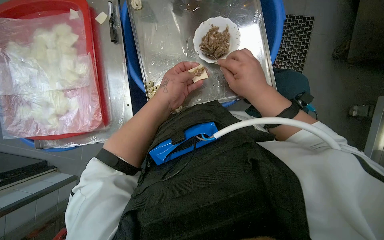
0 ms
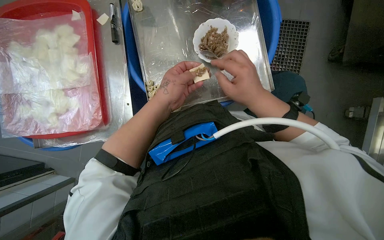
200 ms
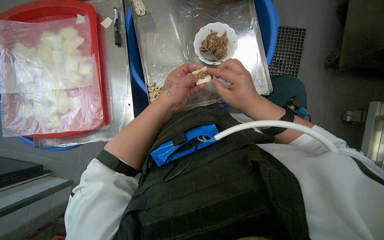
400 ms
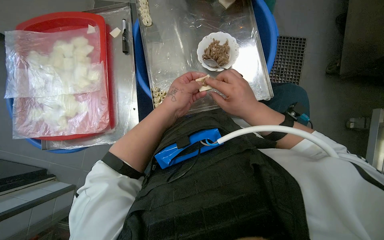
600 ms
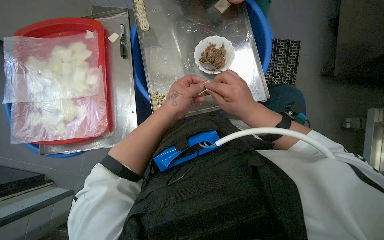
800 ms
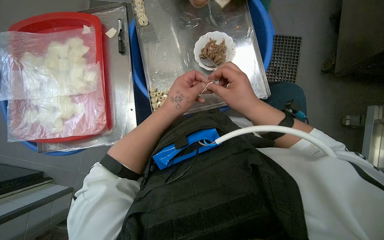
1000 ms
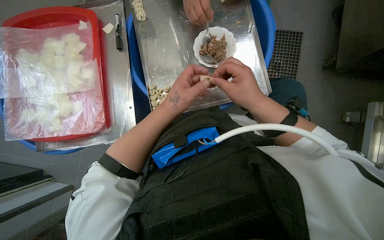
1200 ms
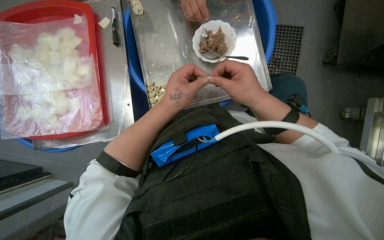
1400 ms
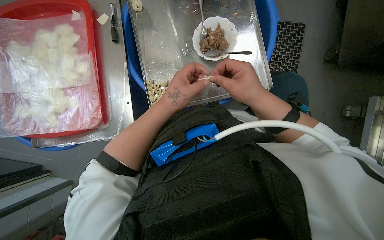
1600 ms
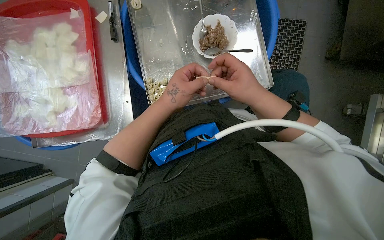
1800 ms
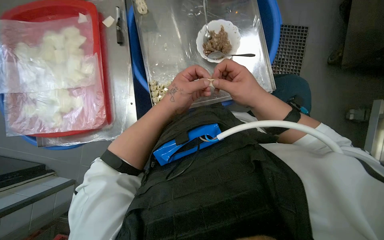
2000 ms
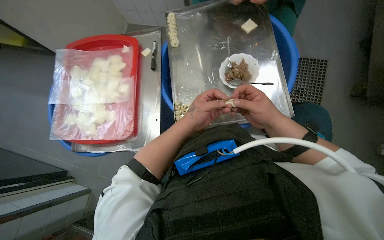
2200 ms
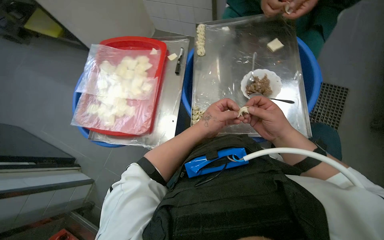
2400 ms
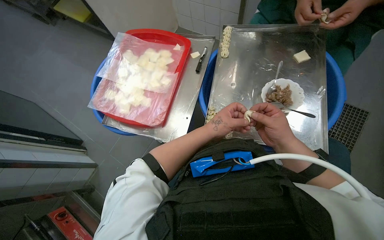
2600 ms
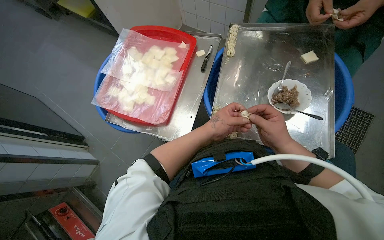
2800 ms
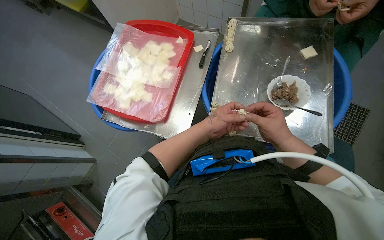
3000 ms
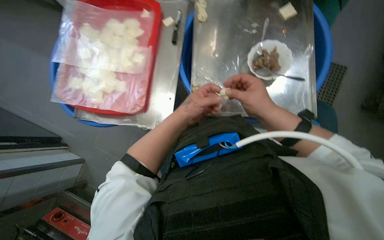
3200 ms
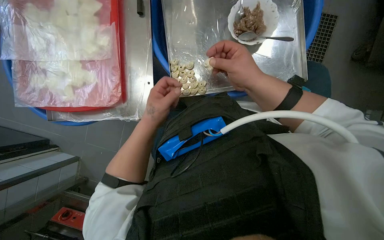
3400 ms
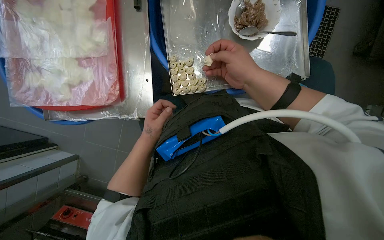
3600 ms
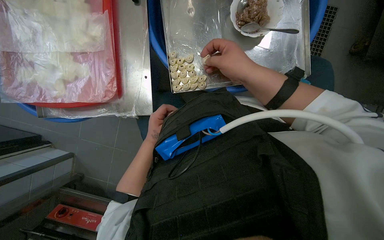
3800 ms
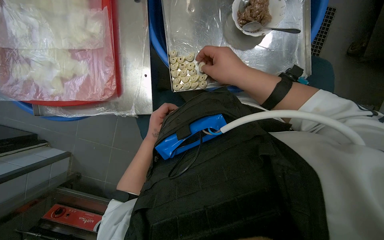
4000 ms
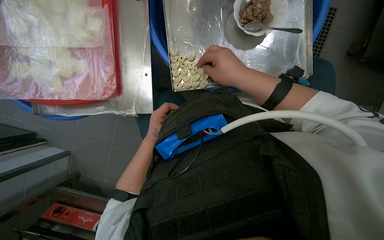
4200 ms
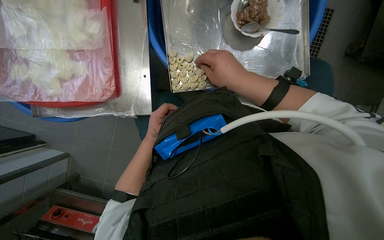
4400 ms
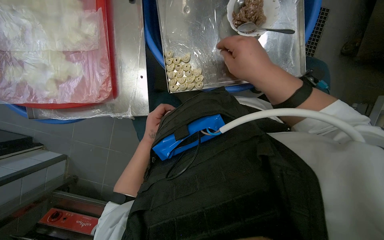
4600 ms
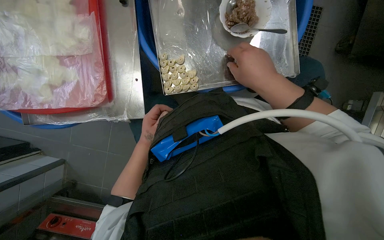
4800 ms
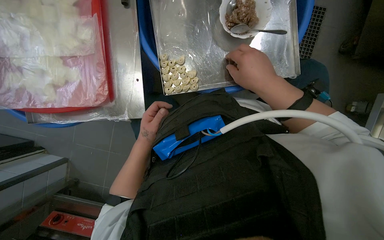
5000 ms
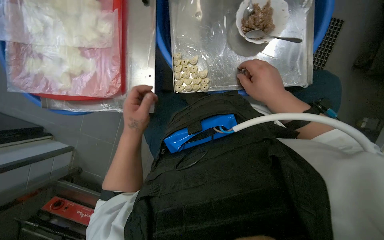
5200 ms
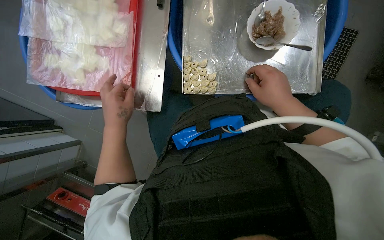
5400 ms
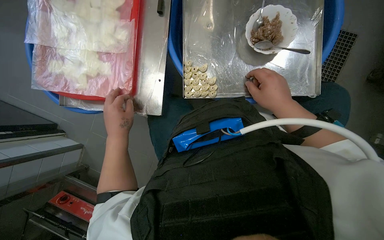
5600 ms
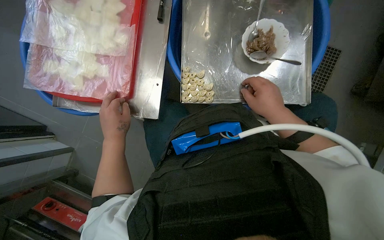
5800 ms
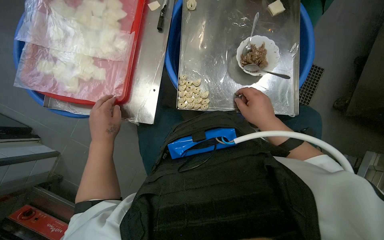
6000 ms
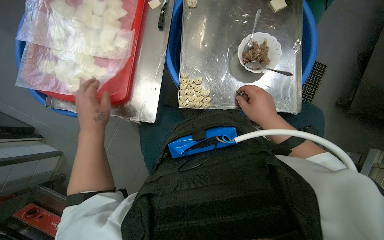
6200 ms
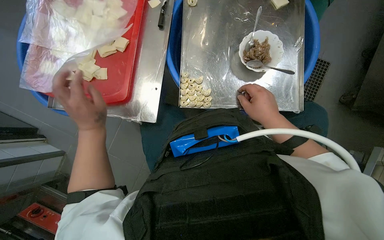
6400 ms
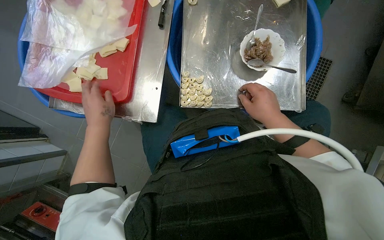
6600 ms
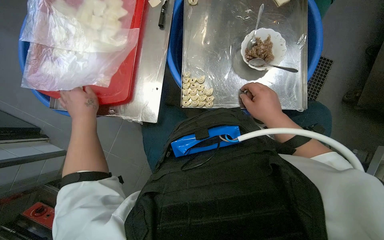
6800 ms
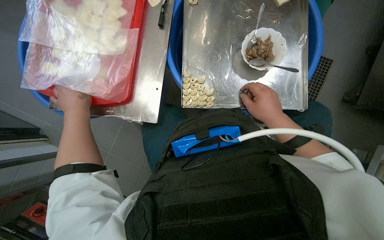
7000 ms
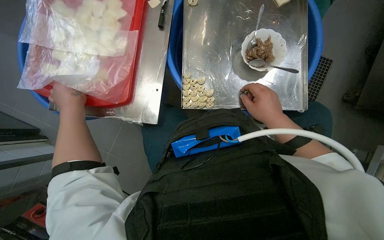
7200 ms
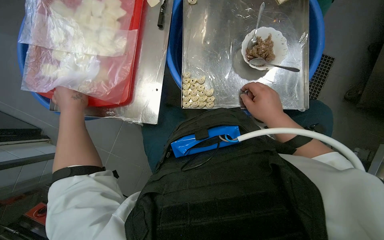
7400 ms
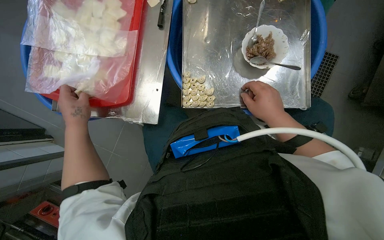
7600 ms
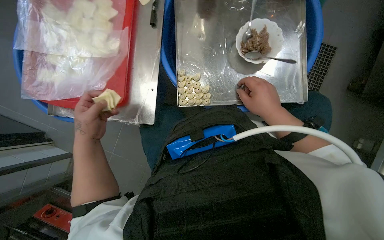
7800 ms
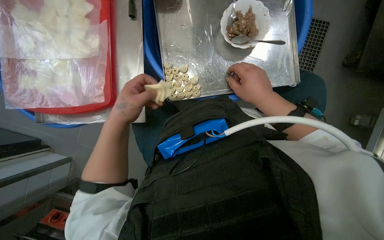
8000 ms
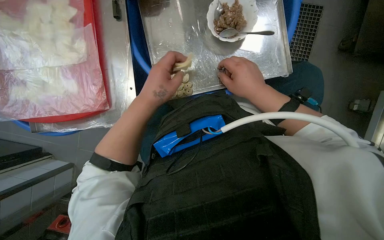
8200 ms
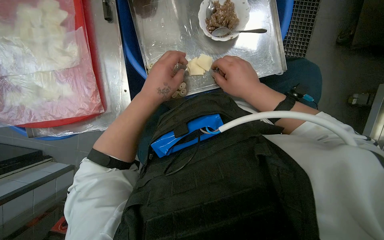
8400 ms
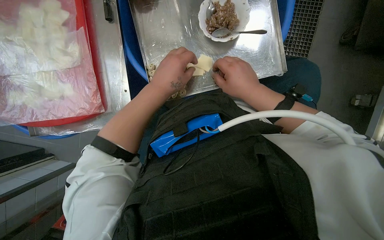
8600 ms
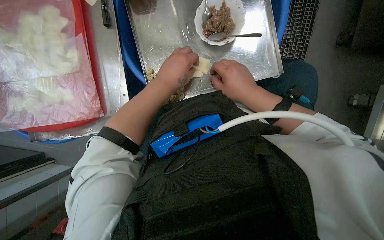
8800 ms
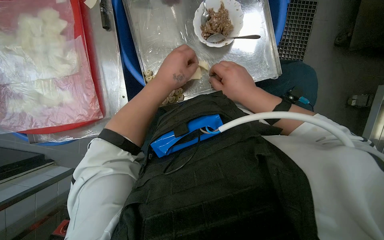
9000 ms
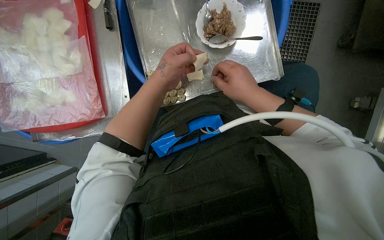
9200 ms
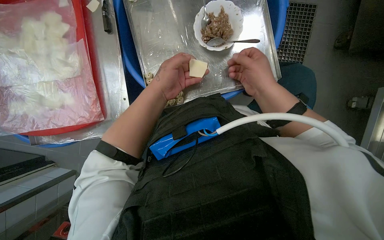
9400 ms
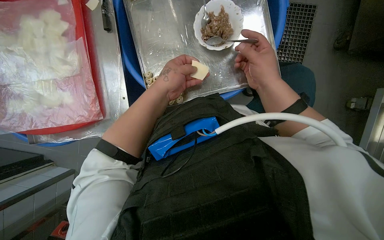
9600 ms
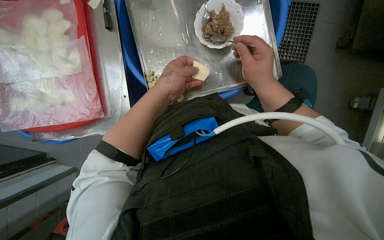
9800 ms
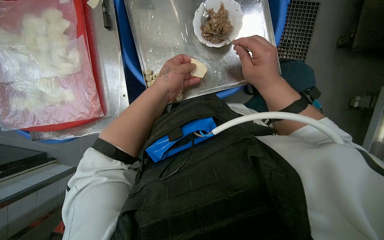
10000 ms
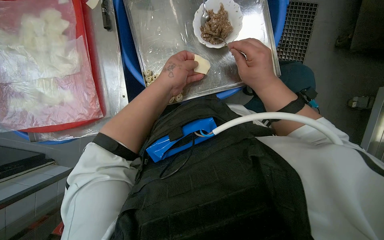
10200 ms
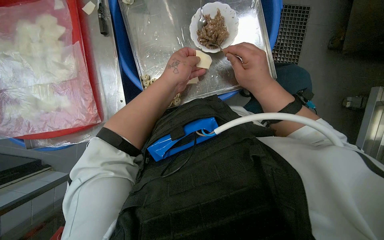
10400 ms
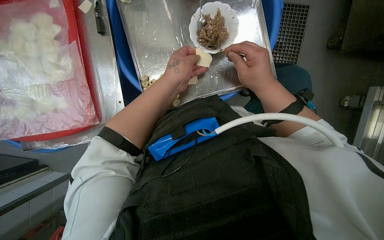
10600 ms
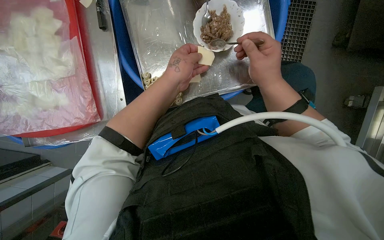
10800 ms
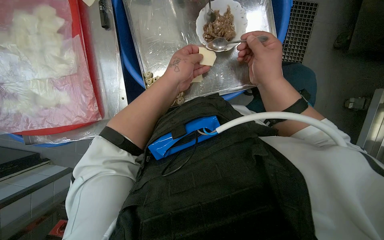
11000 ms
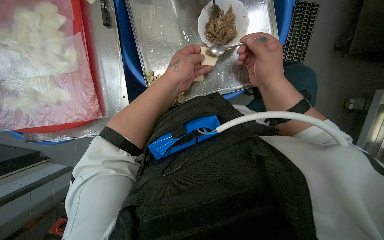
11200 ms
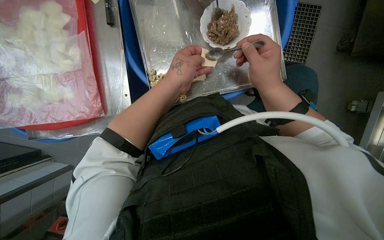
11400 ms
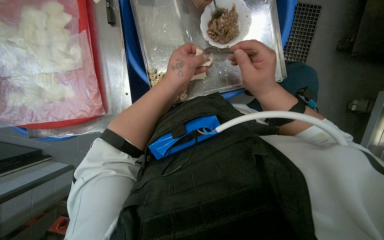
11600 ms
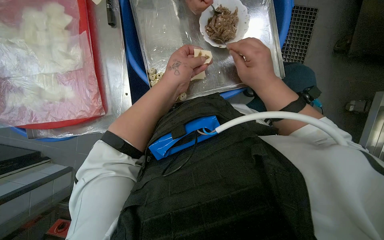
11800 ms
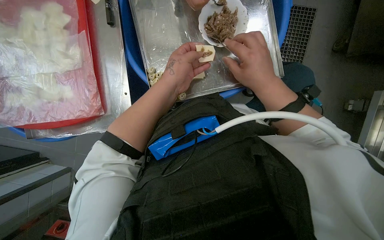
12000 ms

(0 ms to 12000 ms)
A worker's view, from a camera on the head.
Job: preparing food.
The whole recording: Making dumplings with meat filling. The worker picks up dough, fills it with meat, folds it, and places the finished dumpling on a tray.
0 ms - 1600 ms: The hands work in one place, with small movements.
1600 ms - 3000 ms: The head turns to the left by roughly 25 degrees.
3000 ms - 4400 ms: The wearer looks approximately 20 degrees further downward.
4400 ms - 6000 ms: The right hand heads to the right, covering about 10 cm; the left hand heads nearer to the camera and to the left, covering roughly 20 cm.
6000 ms - 7600 ms: The left hand goes approximately 10 cm to the left.
7600 ms - 9000 ms: The left hand is displaced to the right and up the picture by about 35 cm.
9000 ms - 12000 ms: The hands work in one place, with small movements.

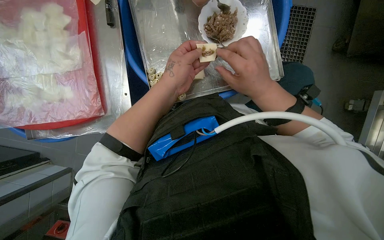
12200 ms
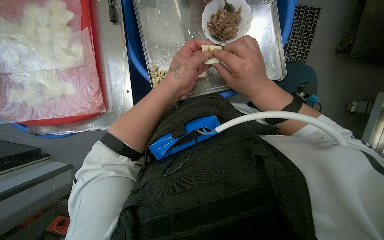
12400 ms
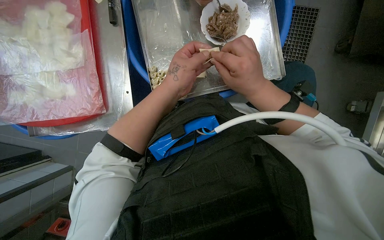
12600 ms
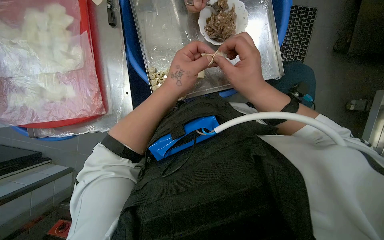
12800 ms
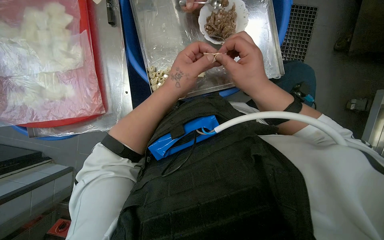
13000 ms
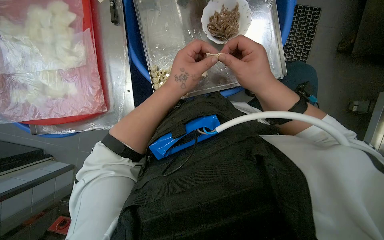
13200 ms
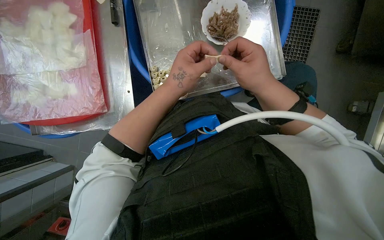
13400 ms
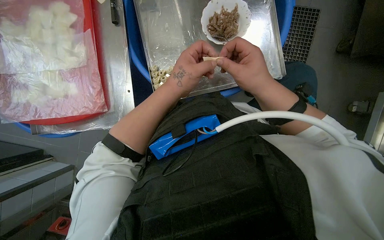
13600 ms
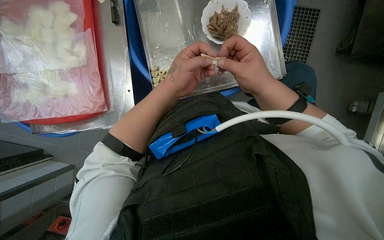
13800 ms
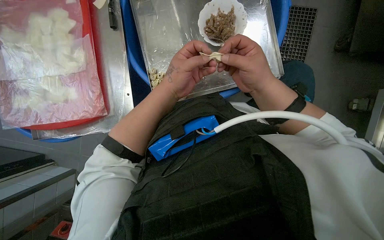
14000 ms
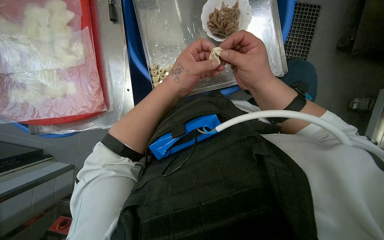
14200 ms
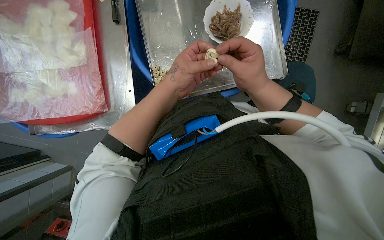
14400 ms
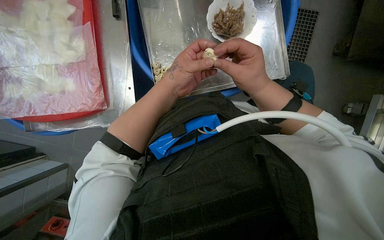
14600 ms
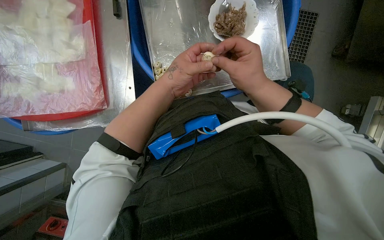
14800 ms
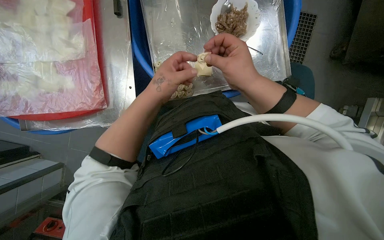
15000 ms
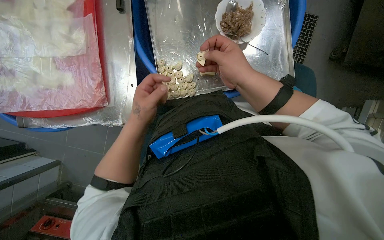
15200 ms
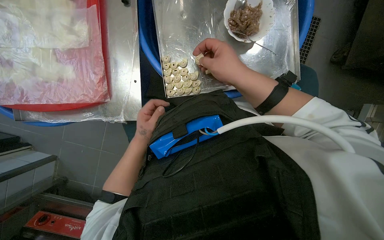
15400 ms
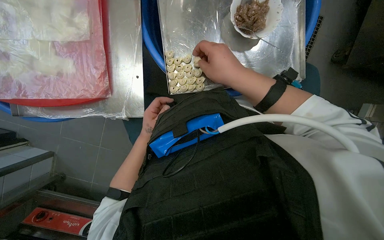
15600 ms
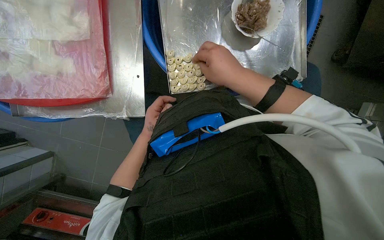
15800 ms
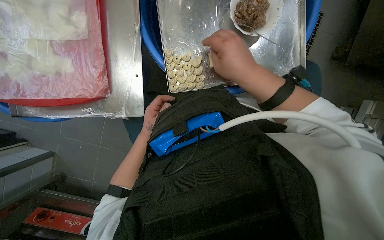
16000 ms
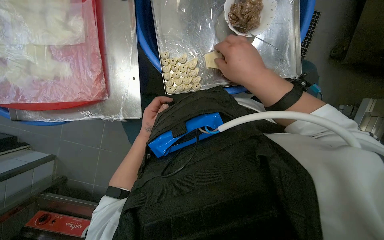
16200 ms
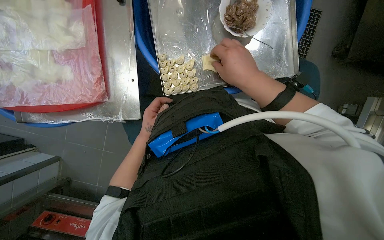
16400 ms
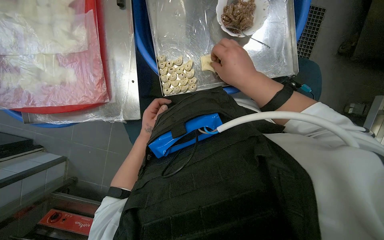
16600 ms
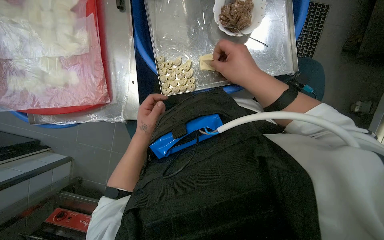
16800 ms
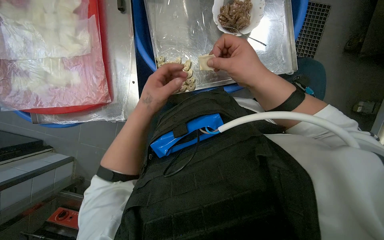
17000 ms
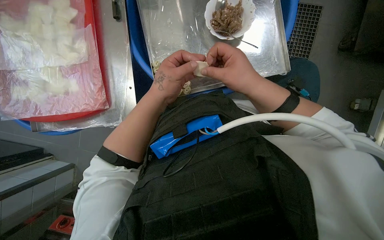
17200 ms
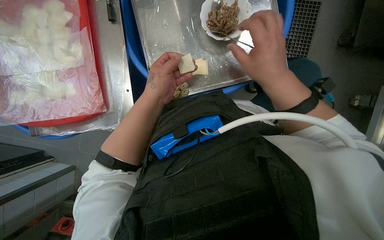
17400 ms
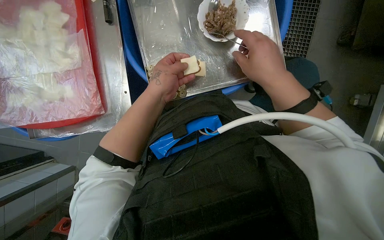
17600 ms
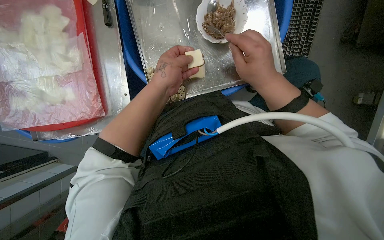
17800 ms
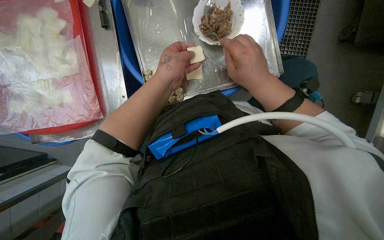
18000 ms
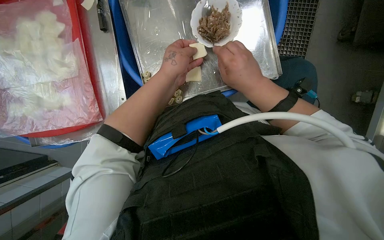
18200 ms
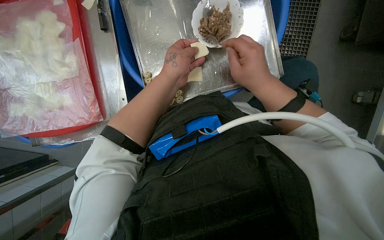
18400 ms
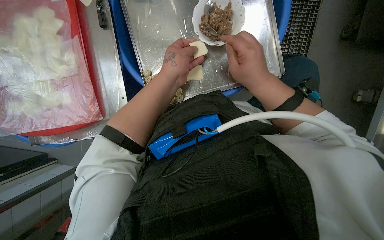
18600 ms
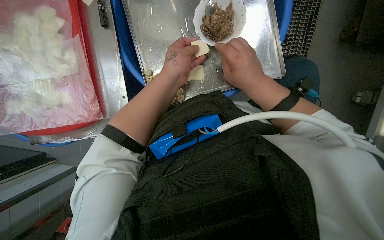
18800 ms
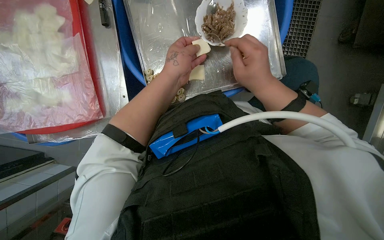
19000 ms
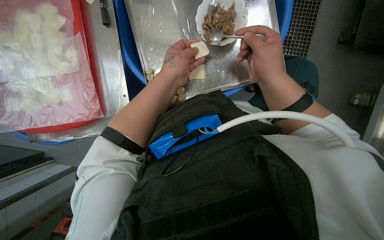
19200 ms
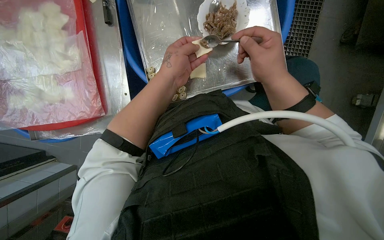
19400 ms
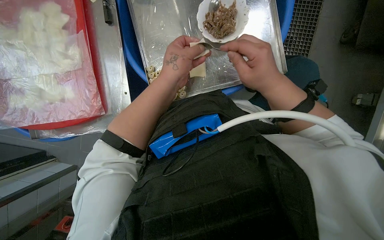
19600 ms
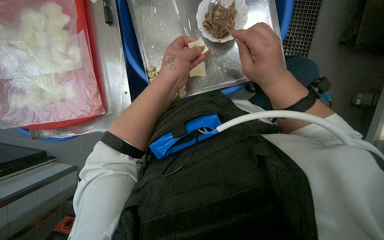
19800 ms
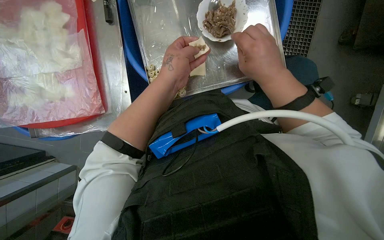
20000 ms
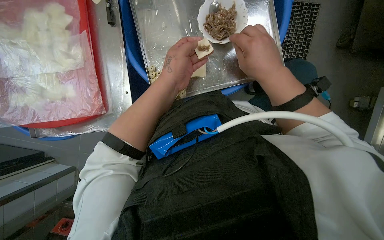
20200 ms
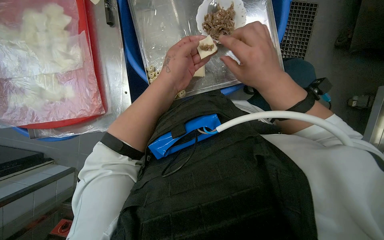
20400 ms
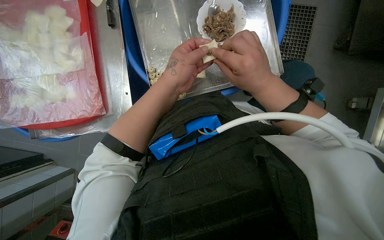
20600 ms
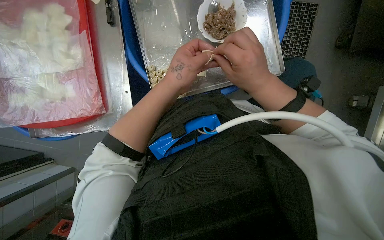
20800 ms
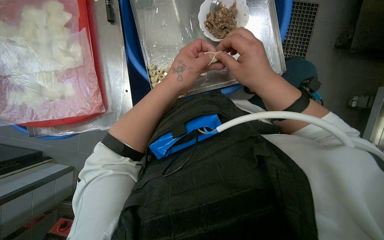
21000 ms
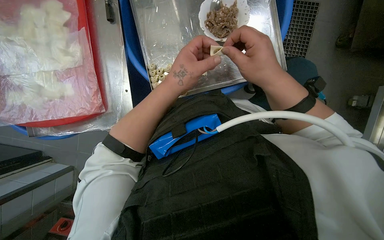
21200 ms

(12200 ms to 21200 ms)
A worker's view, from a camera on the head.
Job: preparing food.
The whole recording: Making dumplings with meat filling. The worker picks up dough, fills it with meat, folds it, and places the finished dumpling on a tray.
12200 ms - 13800 ms: The hands are busy where they are.
13800 ms - 15200 ms: The left hand heads to the left, covering about 10 cm.
15200 ms - 16600 ms: The left hand shifts some 15 cm farther from the camera.
16600 ms - 18200 ms: The left hand moves nearer to the camera, up the picture and to the right, roughly 30 cm.
18200 ms - 21200 ms: The hands are busy where they are.
